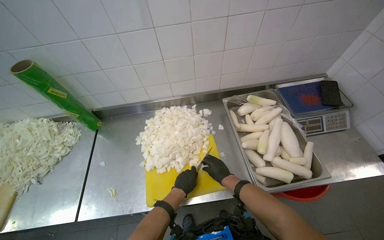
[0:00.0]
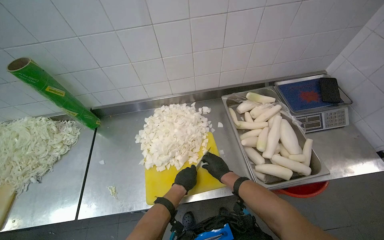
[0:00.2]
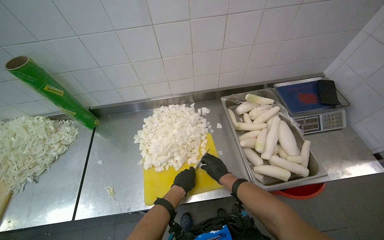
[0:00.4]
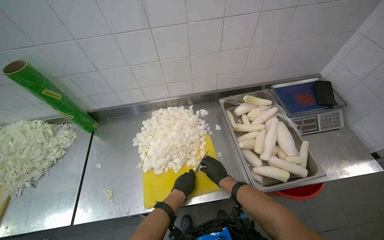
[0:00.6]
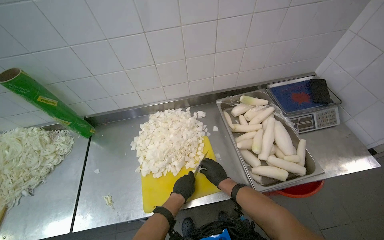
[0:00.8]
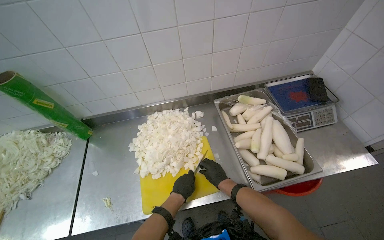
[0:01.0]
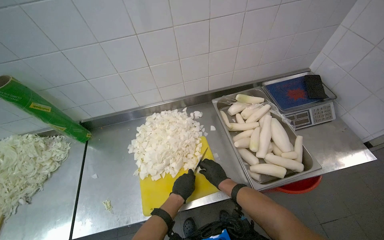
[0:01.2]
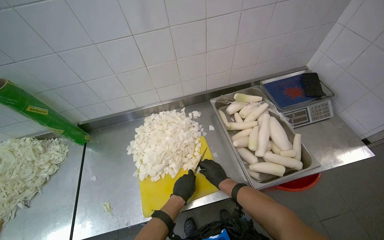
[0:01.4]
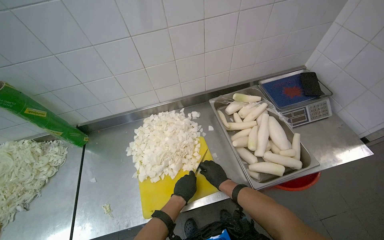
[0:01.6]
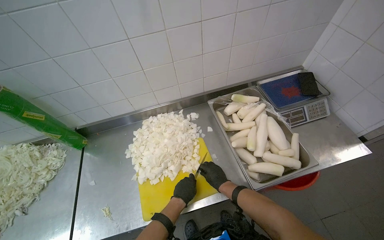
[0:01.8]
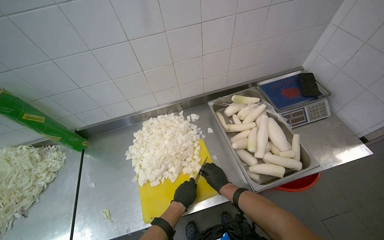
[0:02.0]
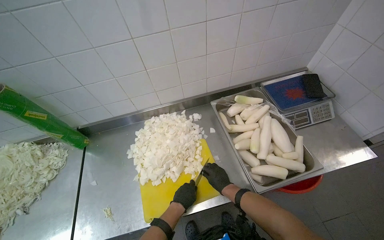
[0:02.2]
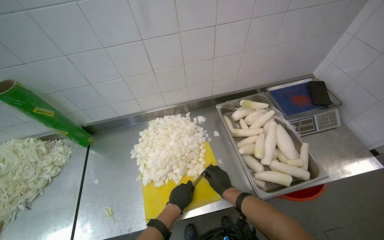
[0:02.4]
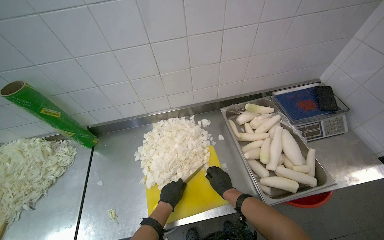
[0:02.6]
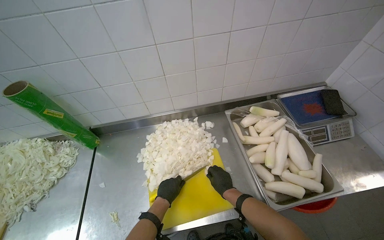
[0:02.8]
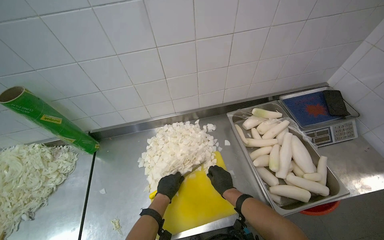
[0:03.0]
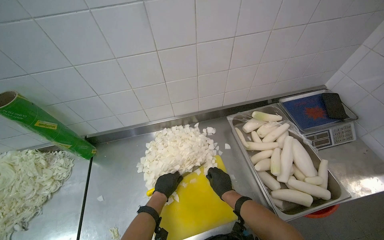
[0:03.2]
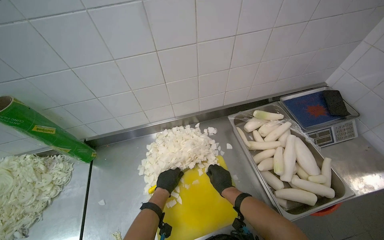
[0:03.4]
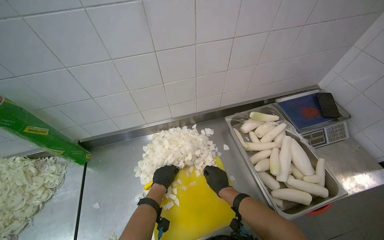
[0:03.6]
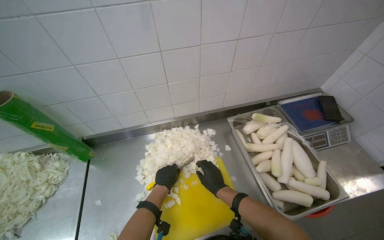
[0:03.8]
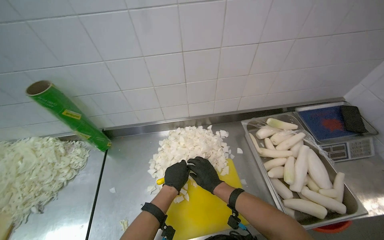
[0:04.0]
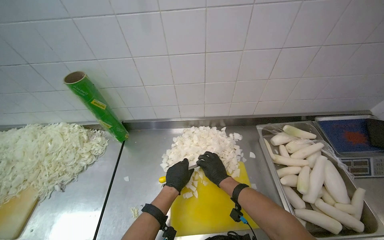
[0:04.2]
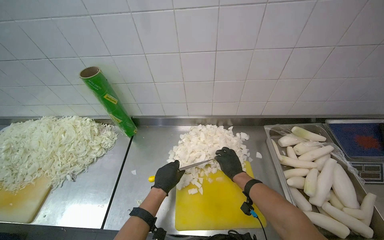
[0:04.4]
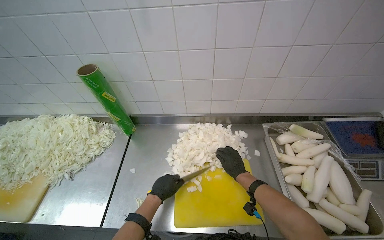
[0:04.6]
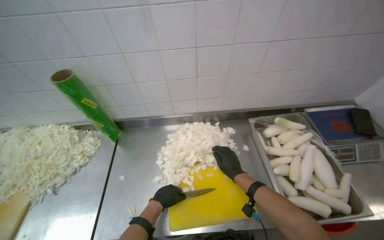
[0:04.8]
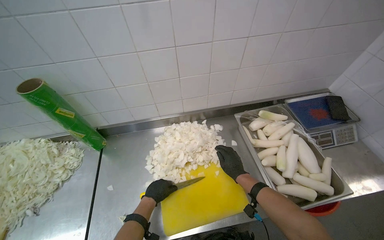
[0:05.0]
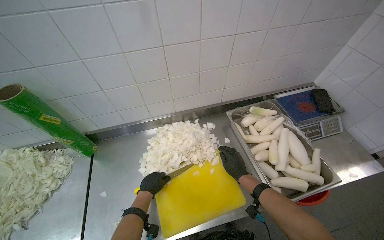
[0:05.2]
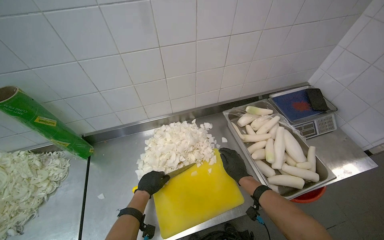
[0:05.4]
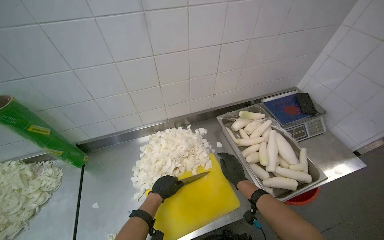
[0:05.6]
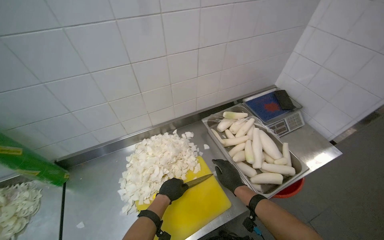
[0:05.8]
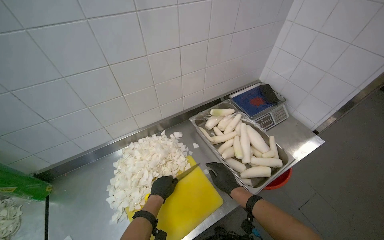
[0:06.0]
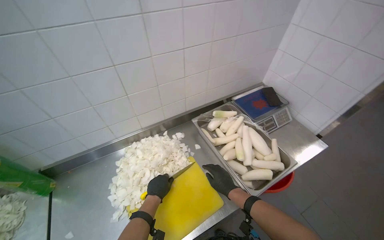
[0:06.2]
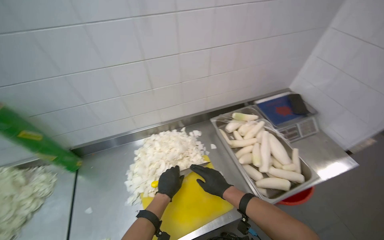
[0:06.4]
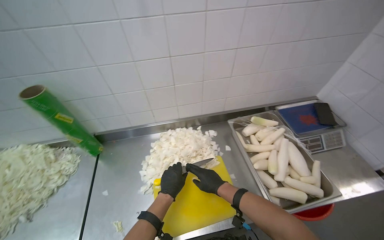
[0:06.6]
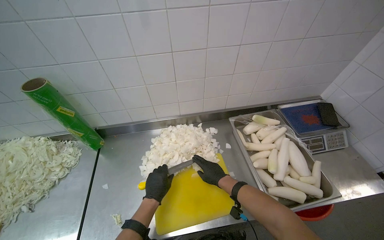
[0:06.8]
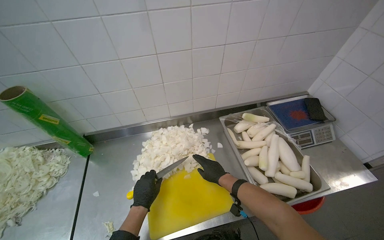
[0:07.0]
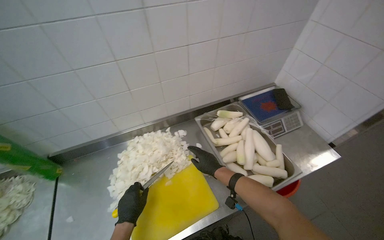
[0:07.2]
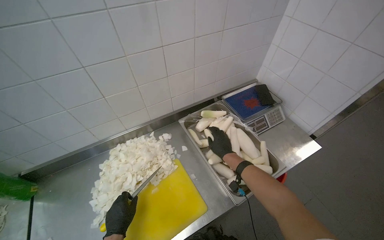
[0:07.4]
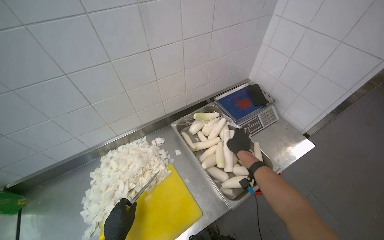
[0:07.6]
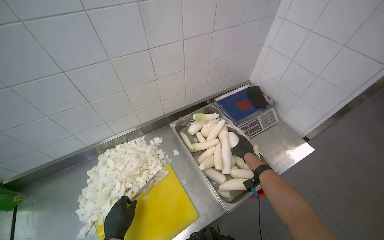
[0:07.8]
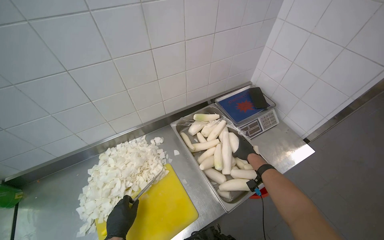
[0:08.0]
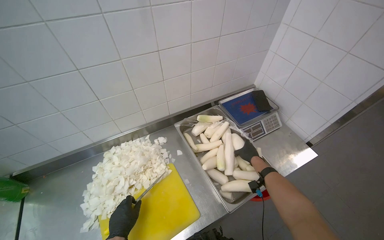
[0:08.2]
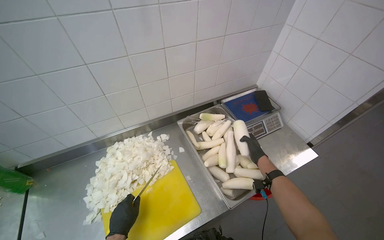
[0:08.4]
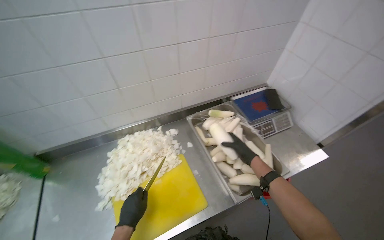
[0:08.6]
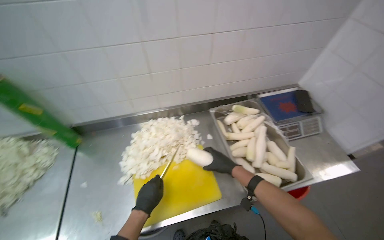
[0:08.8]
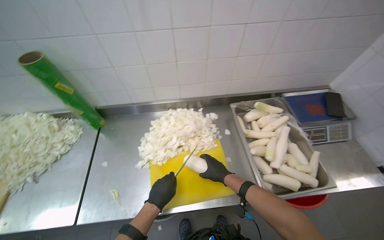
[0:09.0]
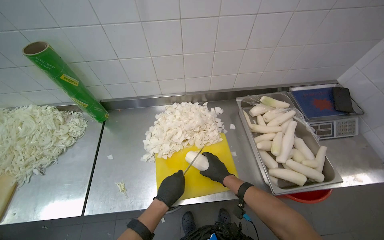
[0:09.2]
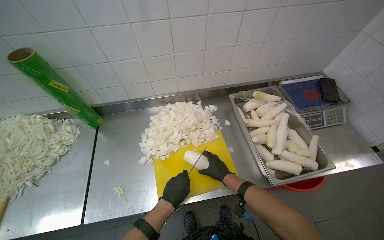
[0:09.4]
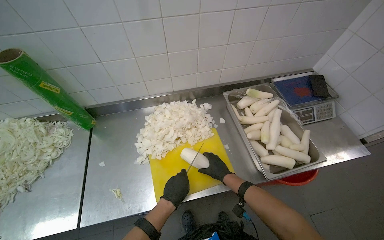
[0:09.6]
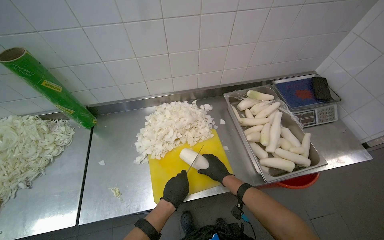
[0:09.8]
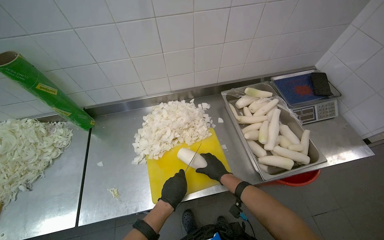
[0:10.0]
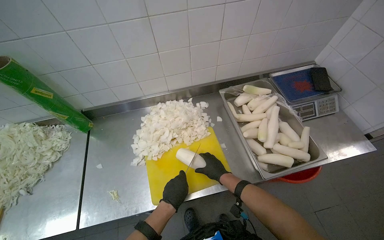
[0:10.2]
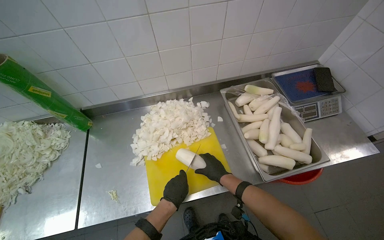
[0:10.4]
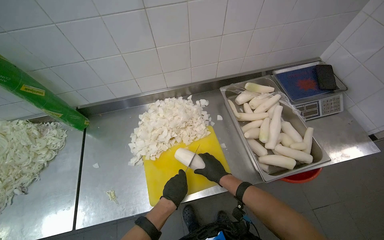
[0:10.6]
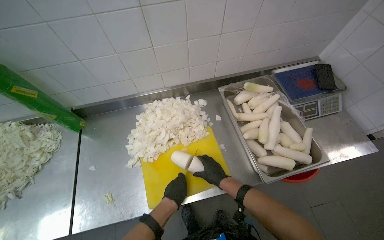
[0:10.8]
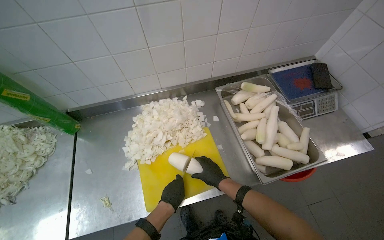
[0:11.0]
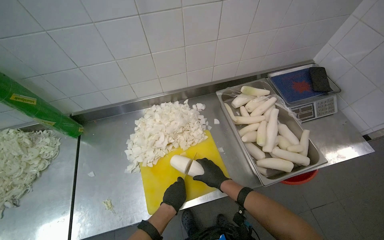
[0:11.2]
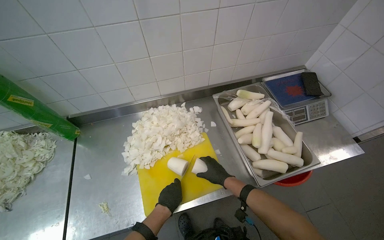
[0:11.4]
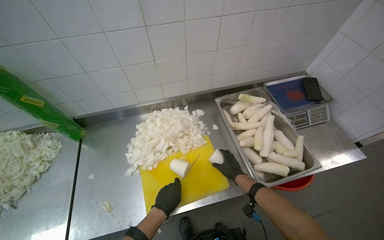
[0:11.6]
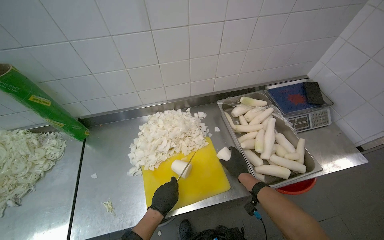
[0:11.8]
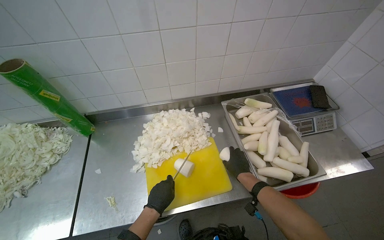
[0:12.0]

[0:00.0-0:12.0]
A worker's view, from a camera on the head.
Job: preparing food.
The whole recording: Chopping white radishes. The worker chops white radishes into small pieces on a yellow cutting board.
0:00.0 to 0:01.6: The hands work in one place, with small movements.
0:01.6 to 0:03.0: The left hand travels to the left by some 15 cm.
0:03.0 to 0:04.4: The right hand shifts about 10 cm up the picture.
0:04.4 to 0:06.0: The wearer's head swings some 35 degrees to the right. The right hand is displaced down the picture by about 10 cm.
0:06.0 to 0:07.6: The right hand is displaced up the picture by roughly 15 cm.
0:07.6 to 0:09.0: The head turns to the left by about 25 degrees. The right hand is displaced down the picture by approximately 20 cm, and moves about 10 cm to the right and comes back.
0:09.0 to 0:10.4: The hands make small movements and keep their place.
0:10.4 to 0:12.0: The hands are busy where they are.

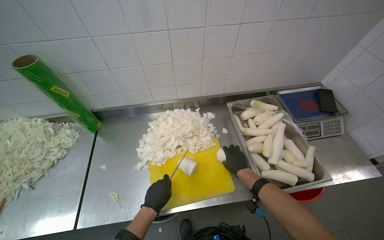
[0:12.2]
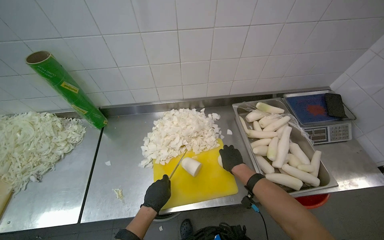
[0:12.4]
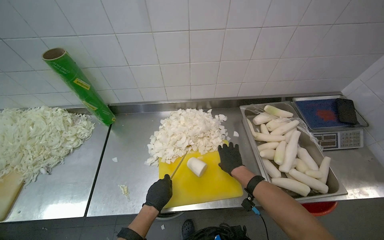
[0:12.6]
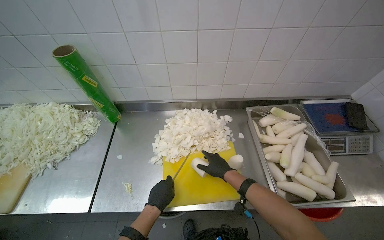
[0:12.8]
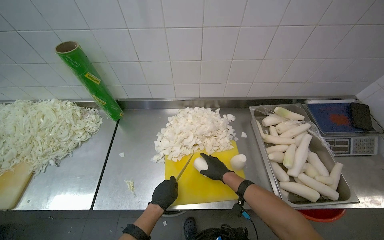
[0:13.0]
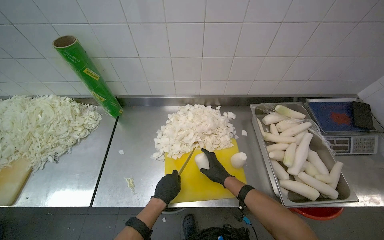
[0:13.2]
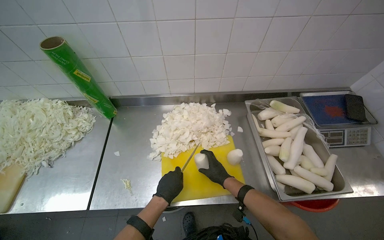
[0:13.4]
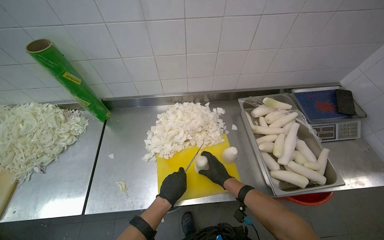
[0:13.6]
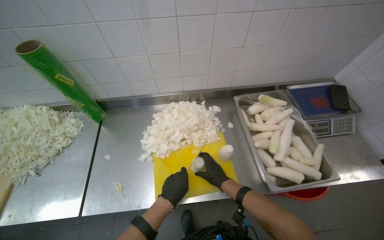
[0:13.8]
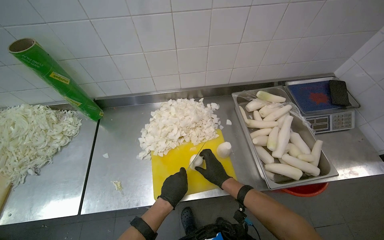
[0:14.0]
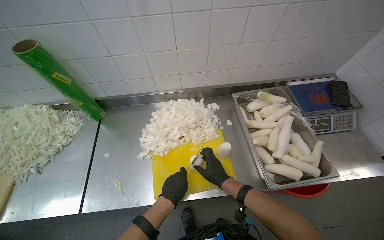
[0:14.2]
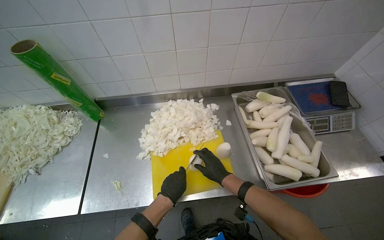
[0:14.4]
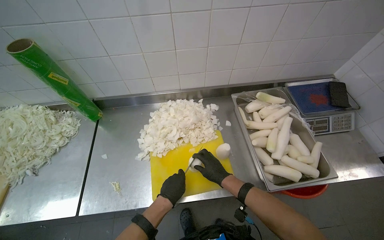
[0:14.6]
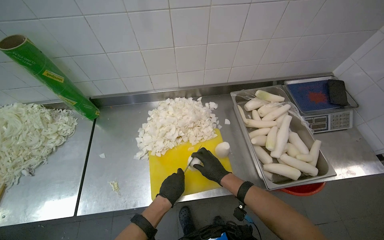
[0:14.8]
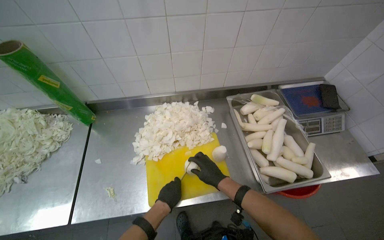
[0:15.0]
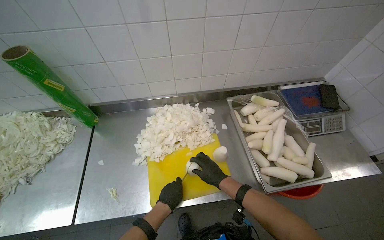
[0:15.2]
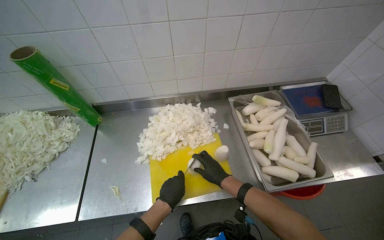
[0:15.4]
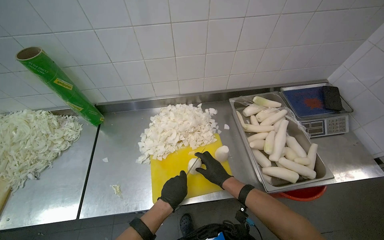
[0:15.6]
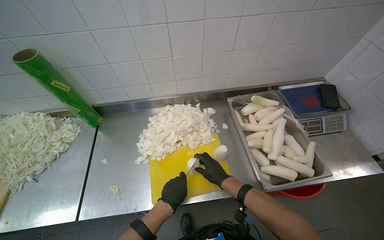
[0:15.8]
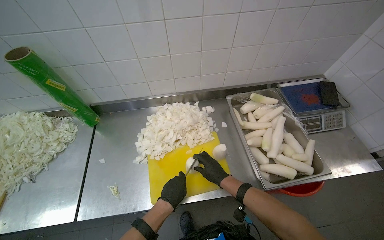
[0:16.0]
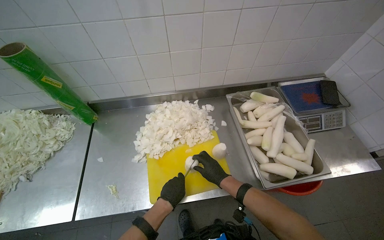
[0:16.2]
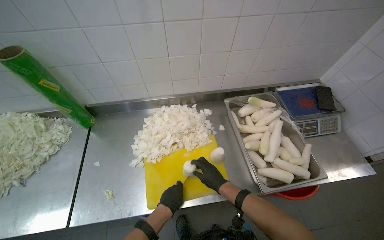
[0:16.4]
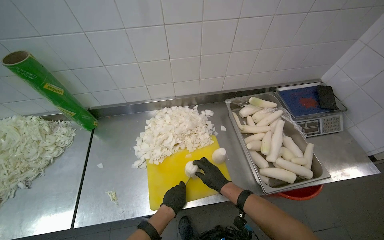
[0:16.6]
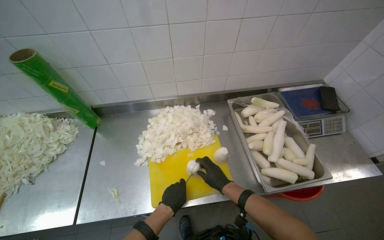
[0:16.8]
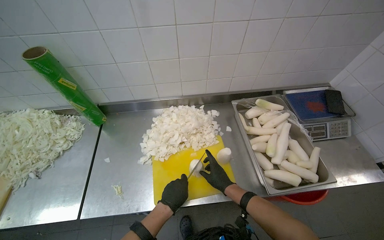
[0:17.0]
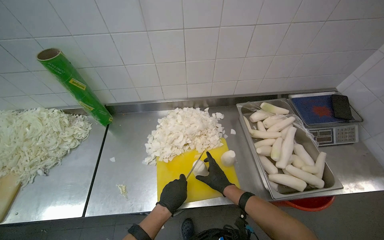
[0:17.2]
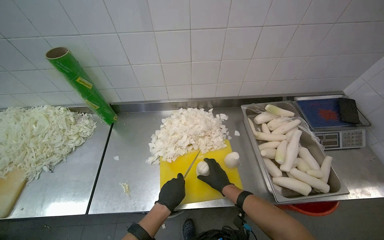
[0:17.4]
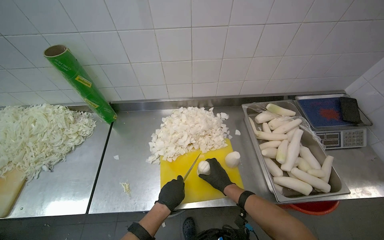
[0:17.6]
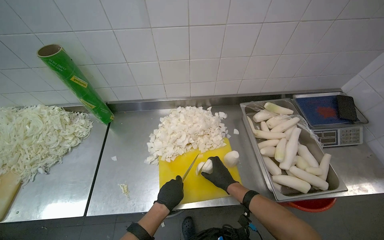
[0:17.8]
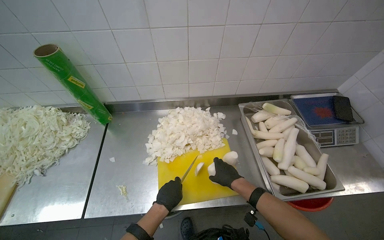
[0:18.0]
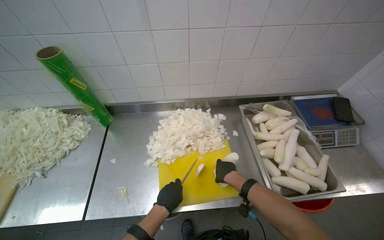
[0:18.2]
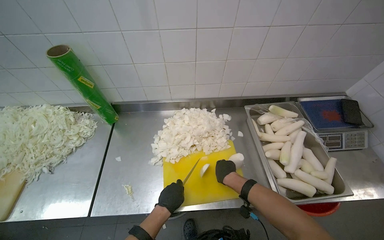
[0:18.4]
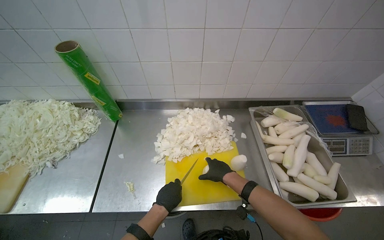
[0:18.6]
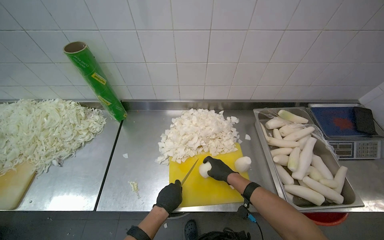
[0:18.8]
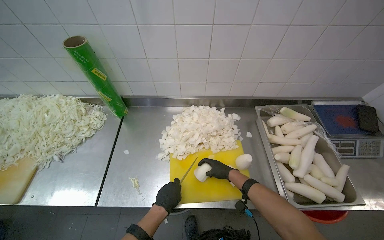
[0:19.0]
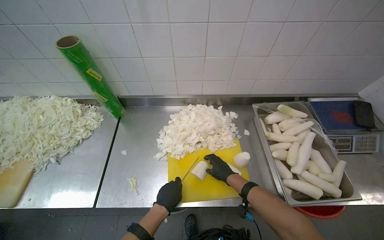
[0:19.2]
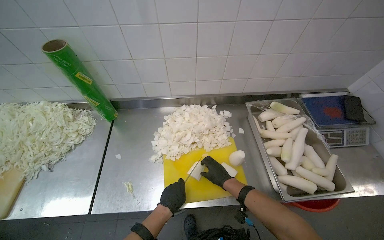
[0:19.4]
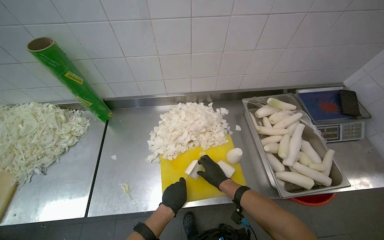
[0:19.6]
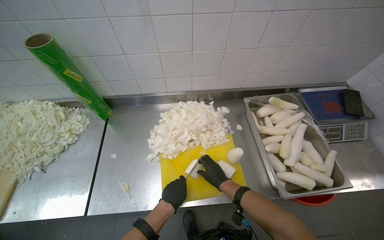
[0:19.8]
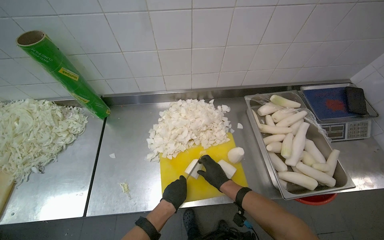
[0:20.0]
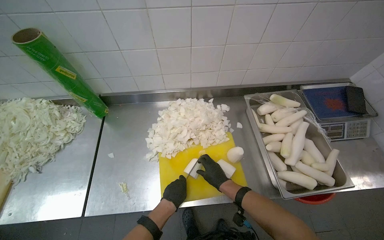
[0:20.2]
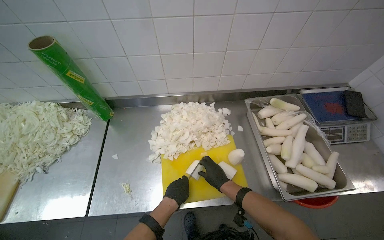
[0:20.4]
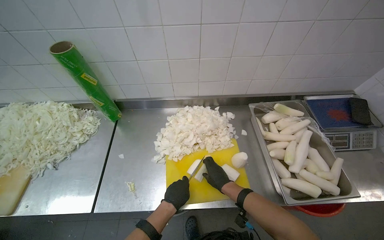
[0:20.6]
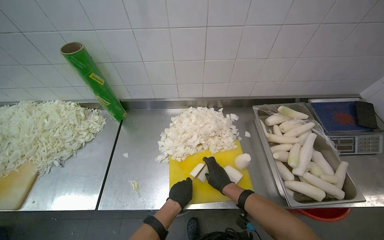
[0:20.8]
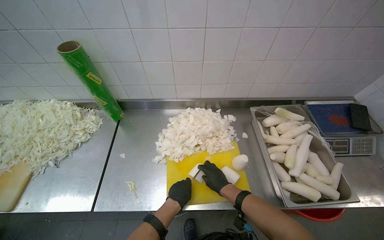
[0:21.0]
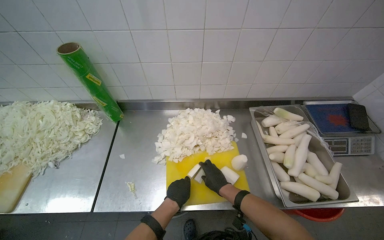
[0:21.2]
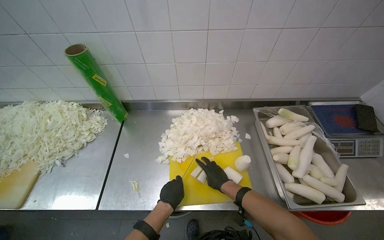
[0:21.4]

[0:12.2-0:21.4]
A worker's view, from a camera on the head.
Job: preparing food.
The whole recording: Chopping white radishes. The worker chops white radishes into small pieces on a yellow cutting board.
0:12.2 to 0:13.8: The right hand travels to the left by approximately 10 cm.
0:13.8 to 0:18.4: The hands make small movements and keep their place.
0:18.4 to 0:21.4: The hands make small movements and keep their place.
